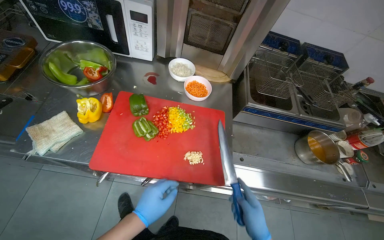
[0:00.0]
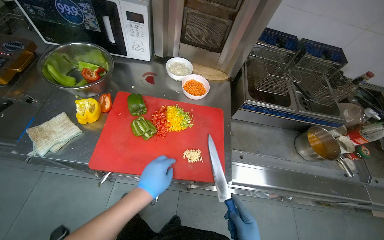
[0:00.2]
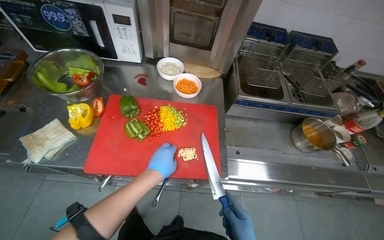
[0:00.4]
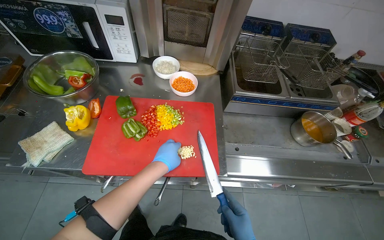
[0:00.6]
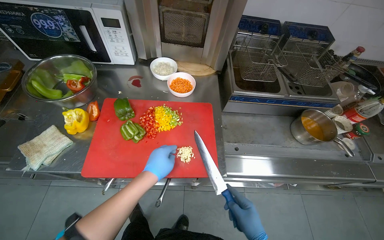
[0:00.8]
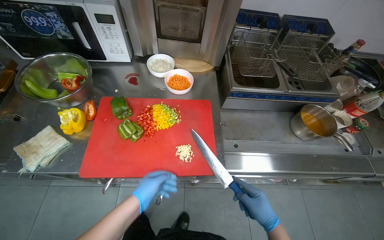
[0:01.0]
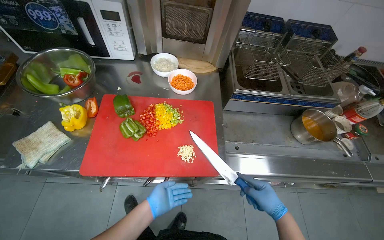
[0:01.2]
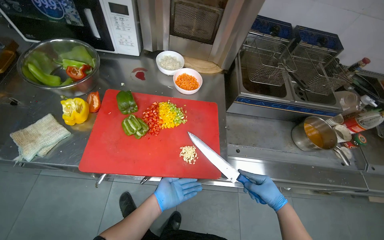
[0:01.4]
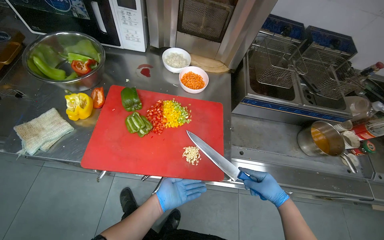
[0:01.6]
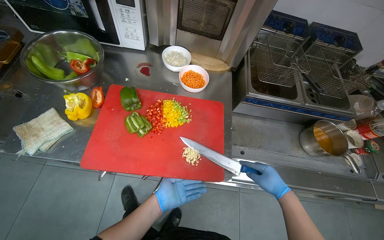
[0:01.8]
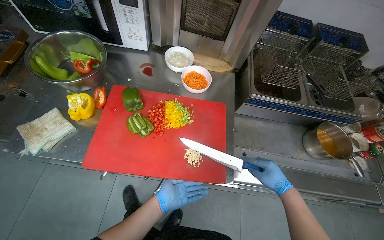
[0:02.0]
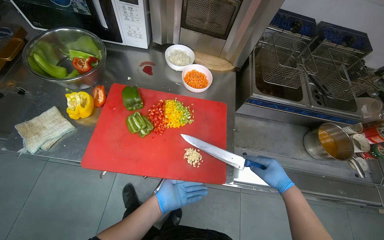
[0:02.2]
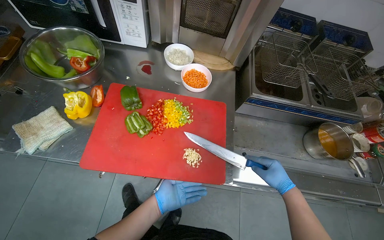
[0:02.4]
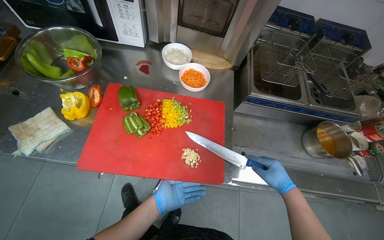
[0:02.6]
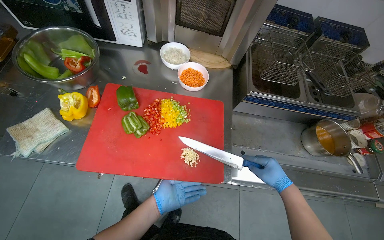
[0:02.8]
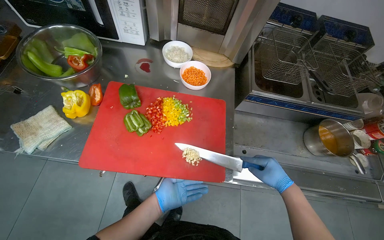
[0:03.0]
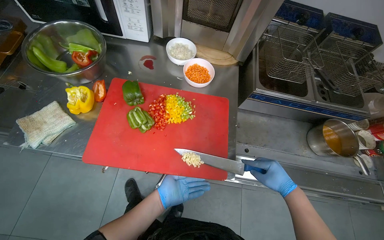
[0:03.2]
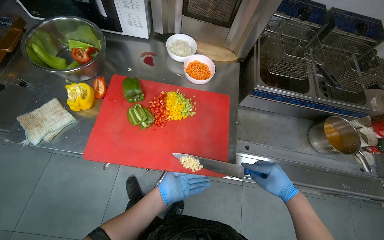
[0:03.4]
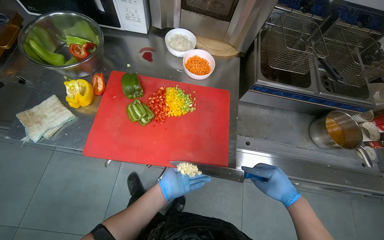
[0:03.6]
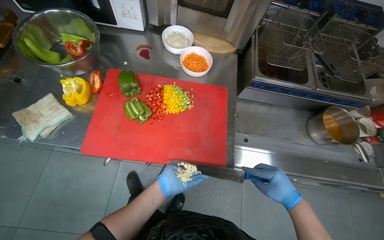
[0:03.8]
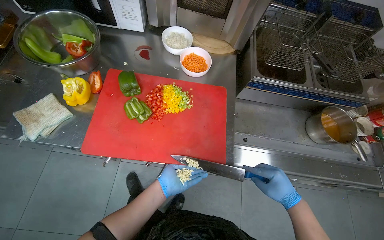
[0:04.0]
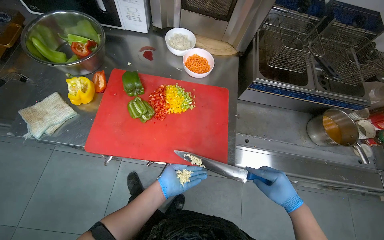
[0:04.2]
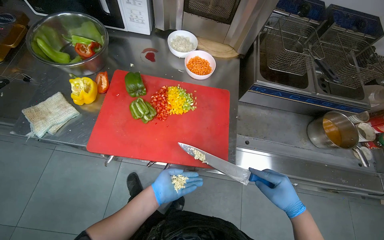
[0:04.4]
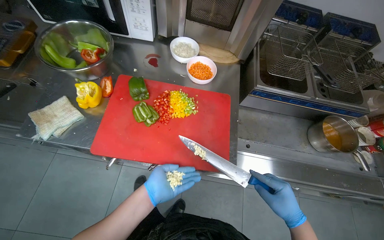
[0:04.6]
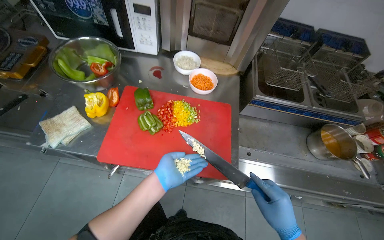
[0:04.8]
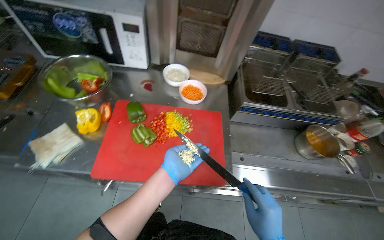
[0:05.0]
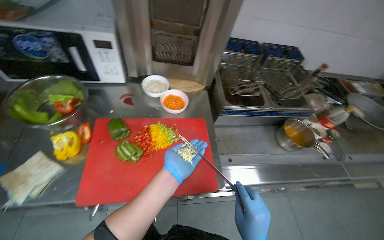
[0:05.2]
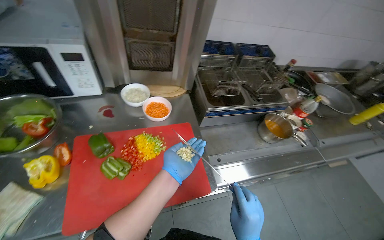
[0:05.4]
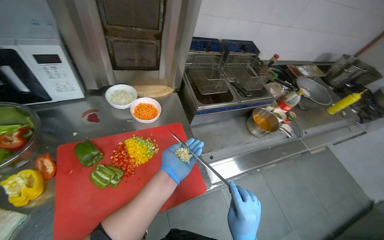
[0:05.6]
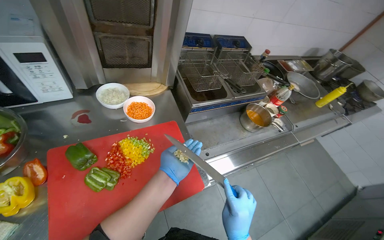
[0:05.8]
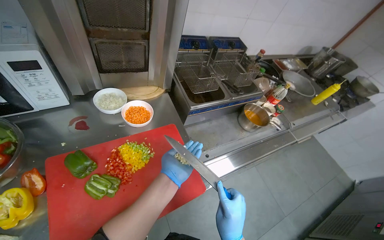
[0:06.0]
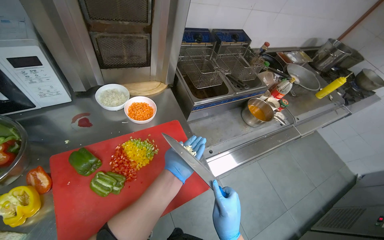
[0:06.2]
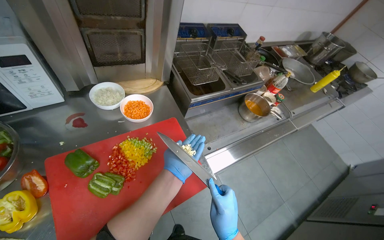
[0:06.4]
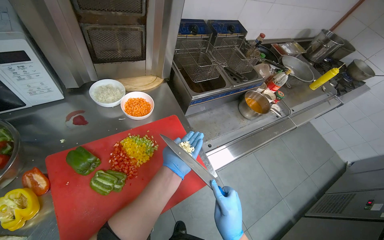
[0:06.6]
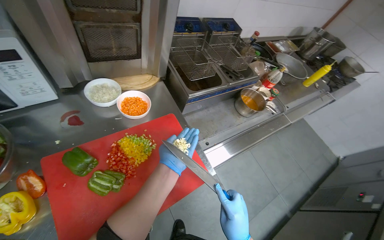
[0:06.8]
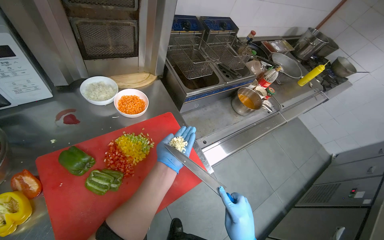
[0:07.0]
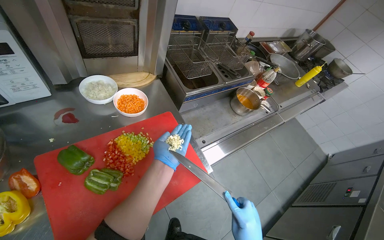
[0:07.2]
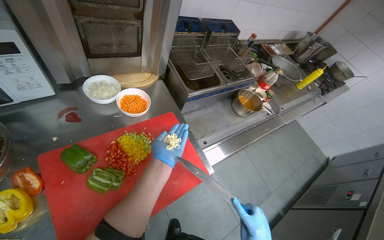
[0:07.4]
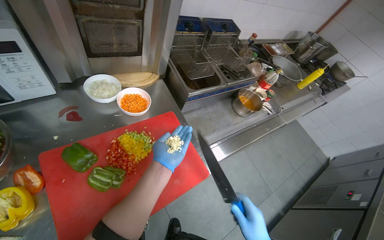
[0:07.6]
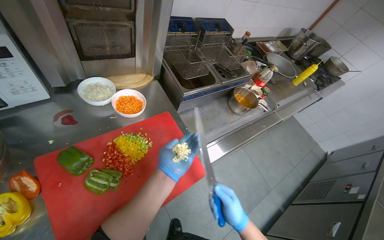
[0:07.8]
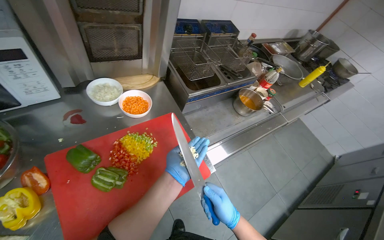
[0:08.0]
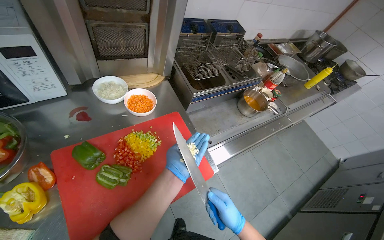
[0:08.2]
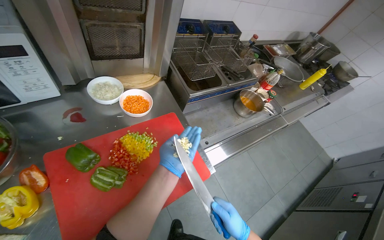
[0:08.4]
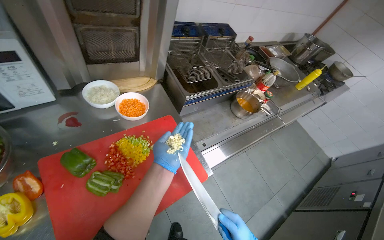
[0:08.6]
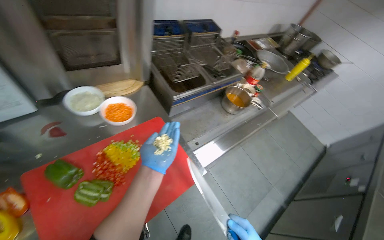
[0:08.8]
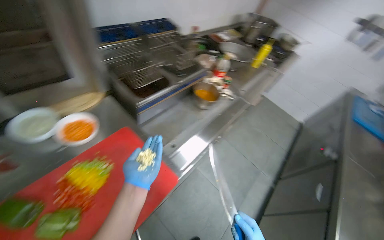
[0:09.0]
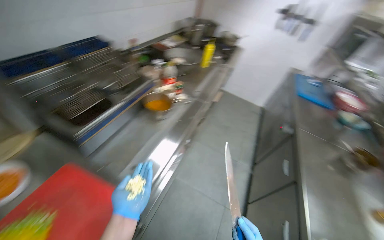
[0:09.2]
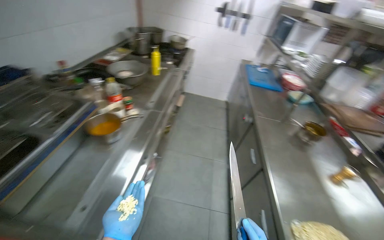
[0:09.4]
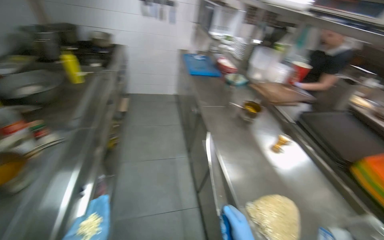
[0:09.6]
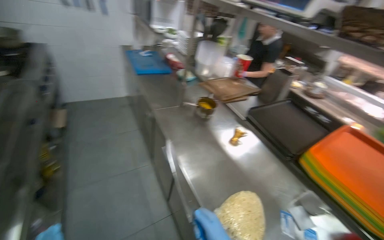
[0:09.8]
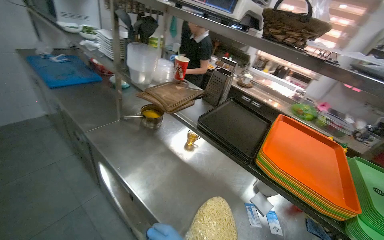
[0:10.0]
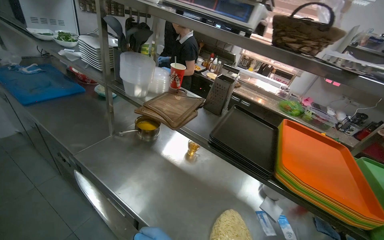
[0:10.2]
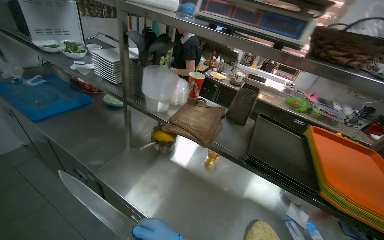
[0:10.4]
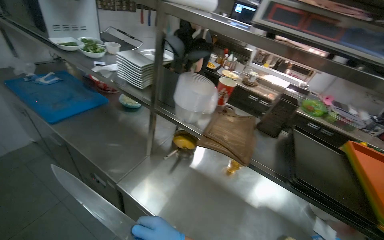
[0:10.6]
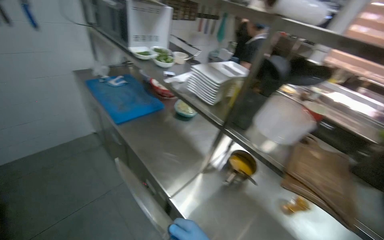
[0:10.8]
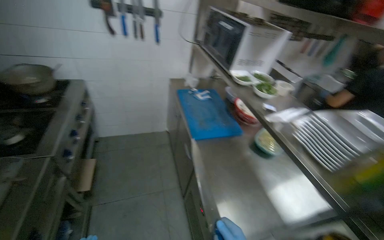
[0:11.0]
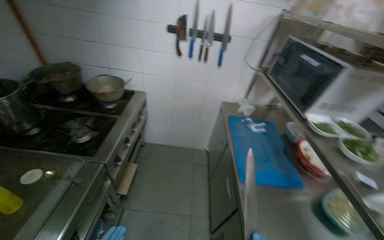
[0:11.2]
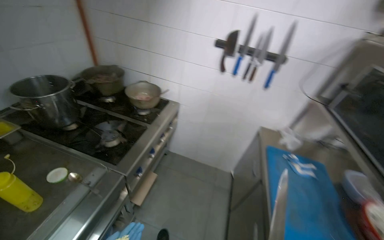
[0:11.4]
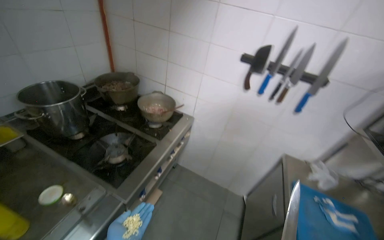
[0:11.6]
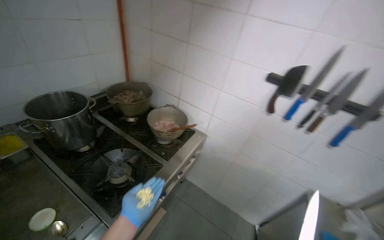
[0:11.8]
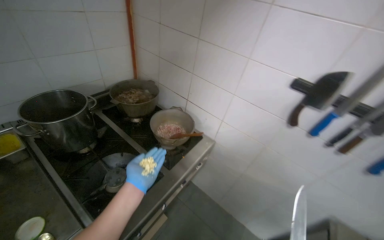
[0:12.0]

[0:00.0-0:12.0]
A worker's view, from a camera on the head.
Job: preparing food.
The whole recording: Organizing kitchen items. The worker organizes the kitchen items.
0:00.0 to 0:01.6: The left hand goes roughly 10 cm farther from the camera, and goes up the picture and returns, some 10 cm each way.
0:01.6 to 0:03.0: The hands stay close to where they were, moving slightly.
0:04.4 to 0:06.0: The wearer looks roughly 35 degrees further to the right. The left hand shifts some 25 cm up the picture.
0:09.0 to 0:10.4: The camera travels roughly 90 cm. The wearer's head swings roughly 100 degrees to the right.
0:10.4 to 0:12.0: The head travels some 1.5 m. The head rotates some 95 degrees to the left.

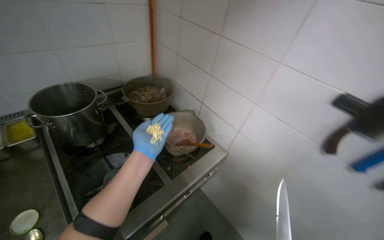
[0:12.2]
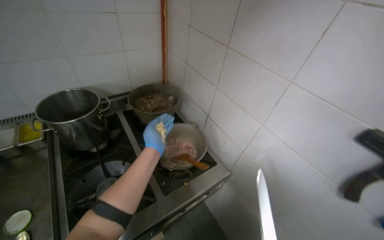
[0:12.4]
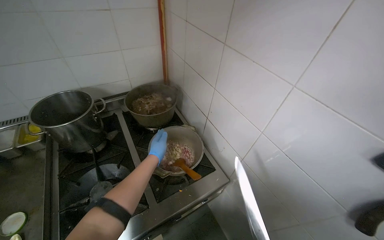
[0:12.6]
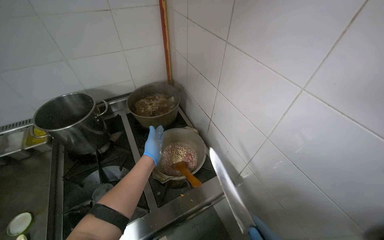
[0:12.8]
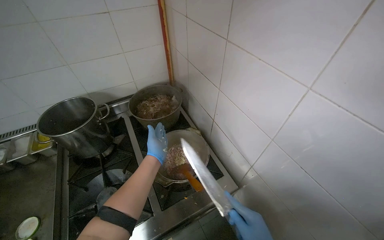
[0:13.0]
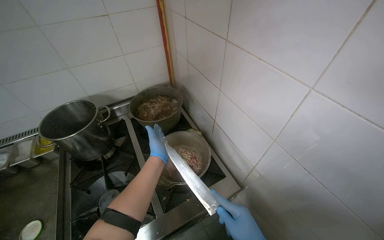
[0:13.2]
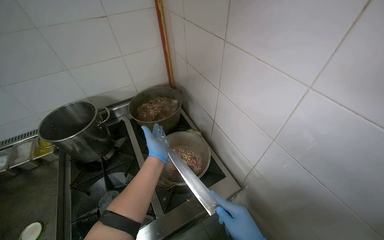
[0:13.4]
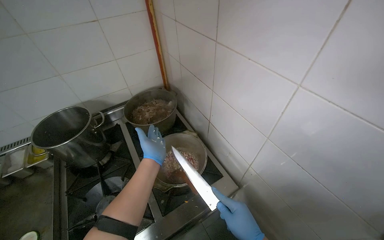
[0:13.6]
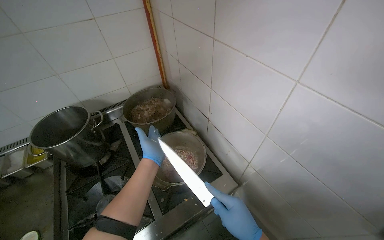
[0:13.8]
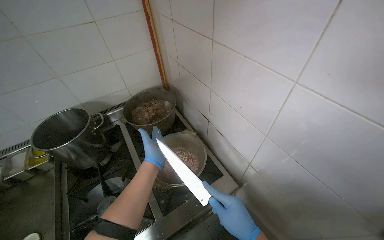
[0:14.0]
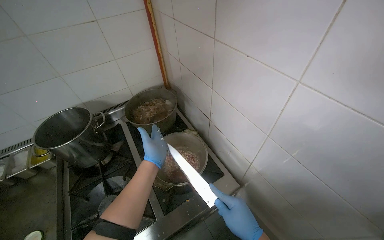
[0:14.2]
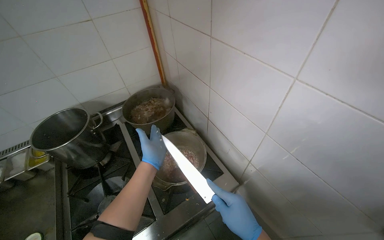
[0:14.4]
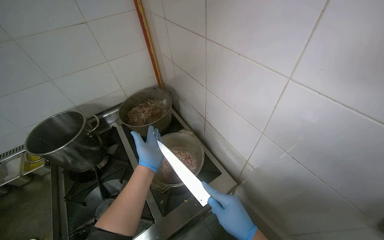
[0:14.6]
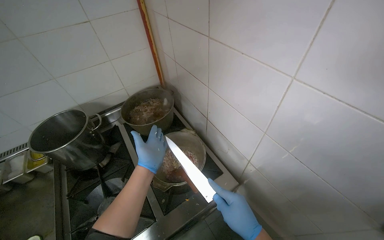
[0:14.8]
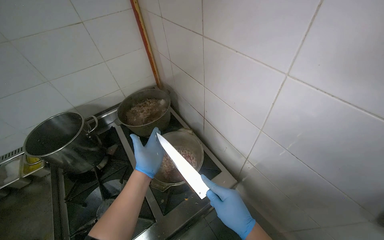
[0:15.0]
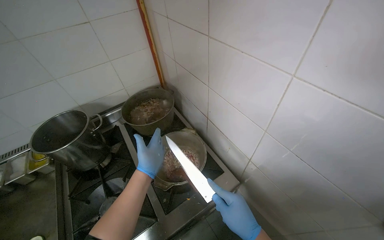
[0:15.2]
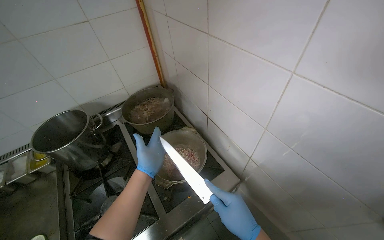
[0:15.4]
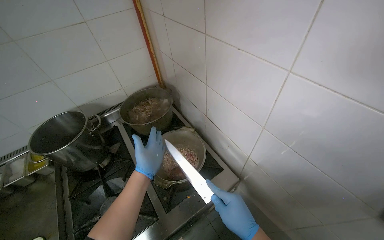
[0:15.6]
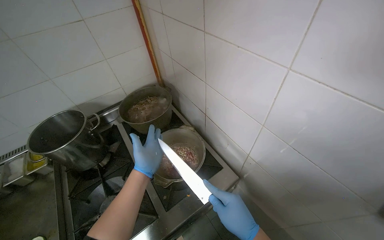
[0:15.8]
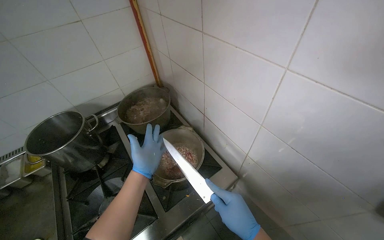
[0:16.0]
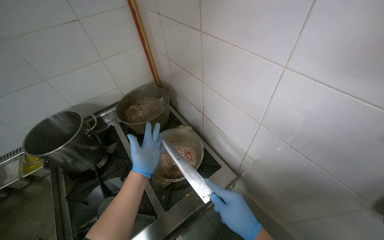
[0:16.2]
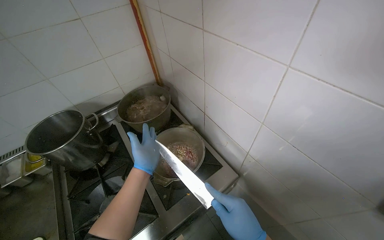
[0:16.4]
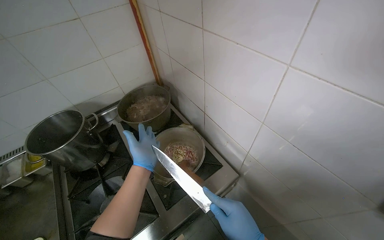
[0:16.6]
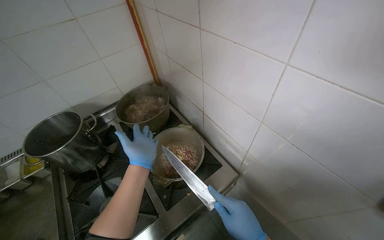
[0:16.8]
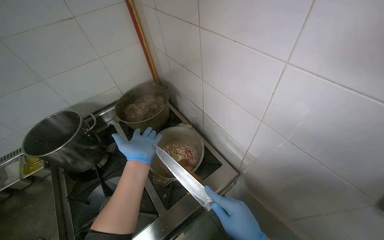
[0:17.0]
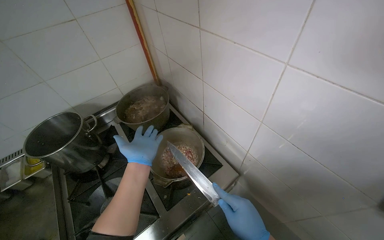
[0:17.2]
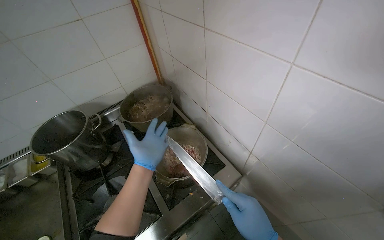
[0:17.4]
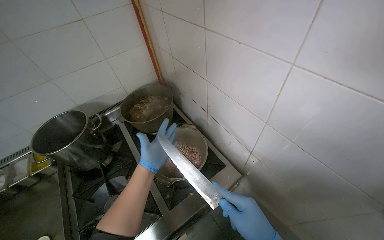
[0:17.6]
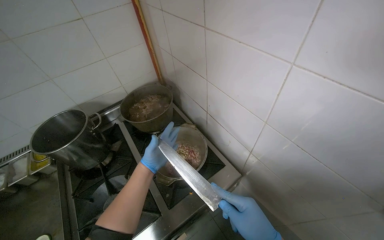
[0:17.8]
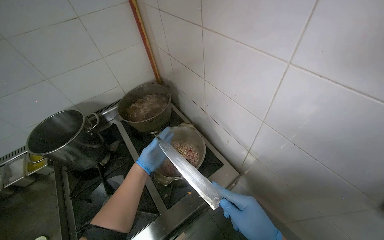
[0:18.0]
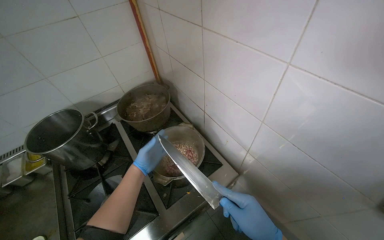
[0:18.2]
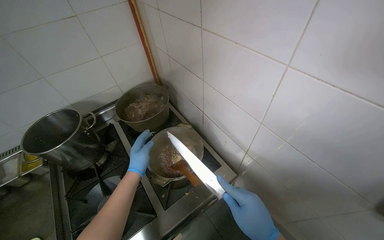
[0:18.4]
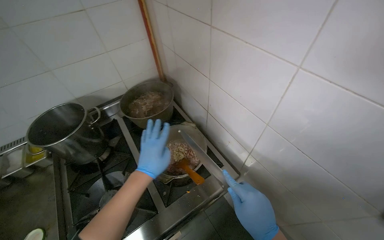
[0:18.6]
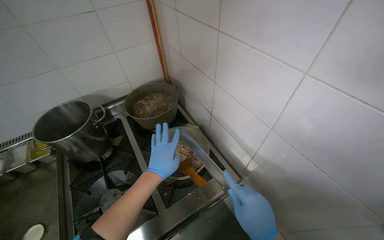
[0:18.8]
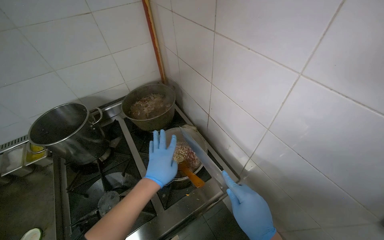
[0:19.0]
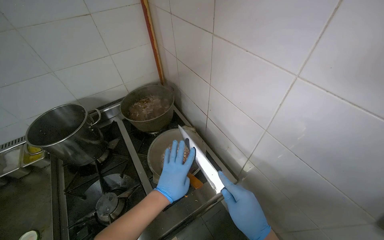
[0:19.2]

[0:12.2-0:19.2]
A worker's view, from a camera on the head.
Job: preparing food.
The whole recording: Organizing kitchen items. The worker organizes the kitchen items.
0:12.2 to 0:13.6: The camera sweeps to the left, by some 15 degrees.
0:16.4 to 0:17.8: The left hand moves farther from the camera, some 10 cm.
0:17.8 to 0:19.2: The left hand travels nearer to the camera by approximately 15 cm.
